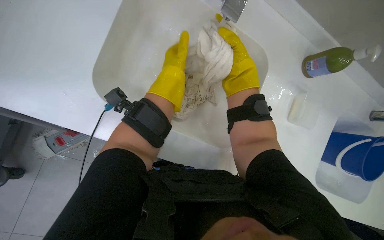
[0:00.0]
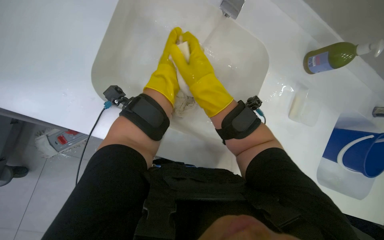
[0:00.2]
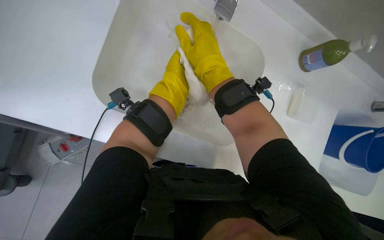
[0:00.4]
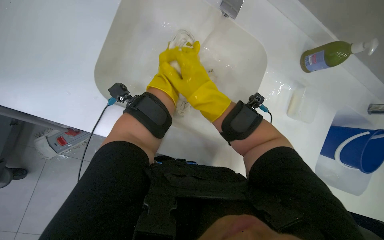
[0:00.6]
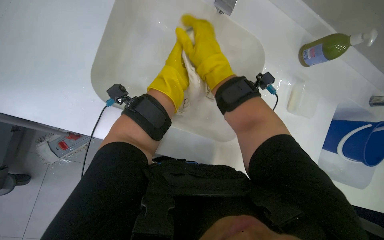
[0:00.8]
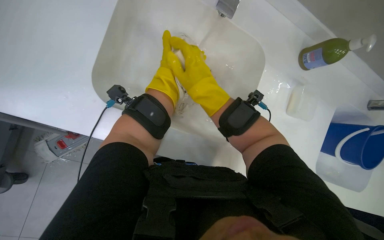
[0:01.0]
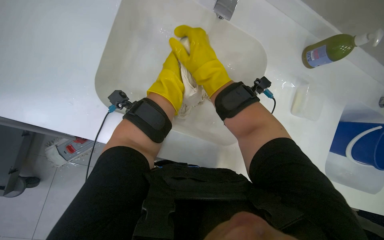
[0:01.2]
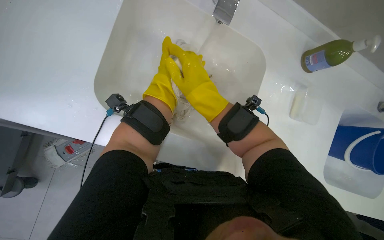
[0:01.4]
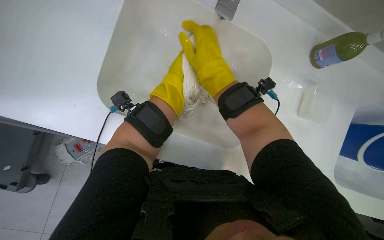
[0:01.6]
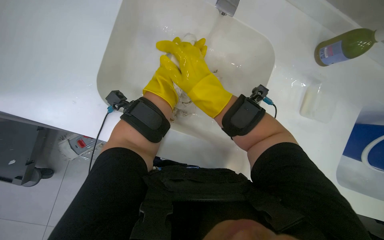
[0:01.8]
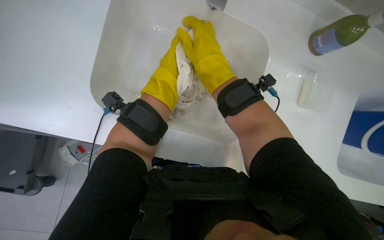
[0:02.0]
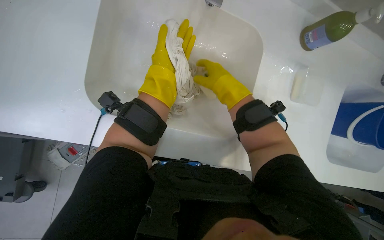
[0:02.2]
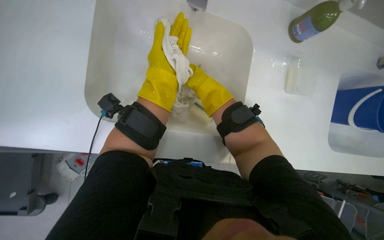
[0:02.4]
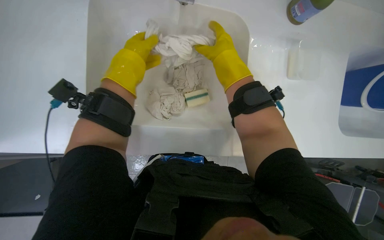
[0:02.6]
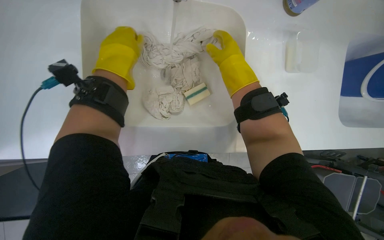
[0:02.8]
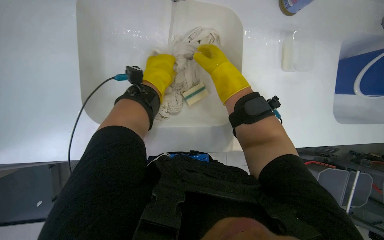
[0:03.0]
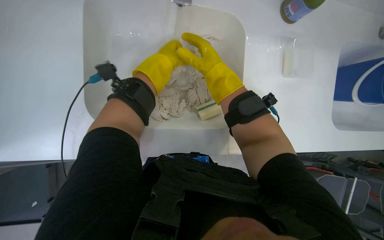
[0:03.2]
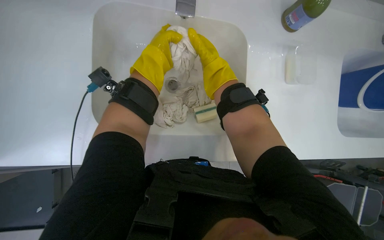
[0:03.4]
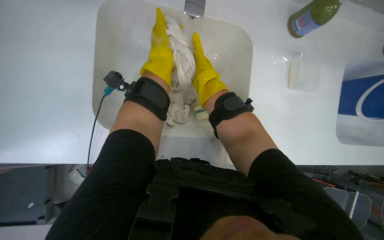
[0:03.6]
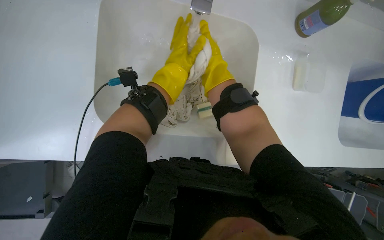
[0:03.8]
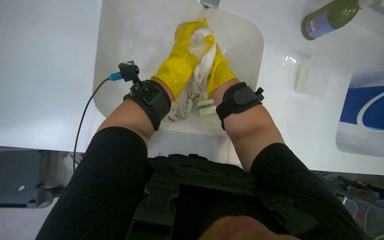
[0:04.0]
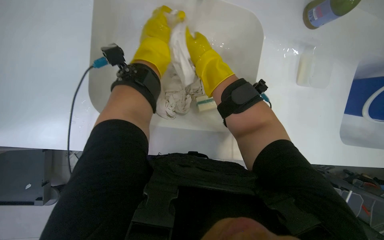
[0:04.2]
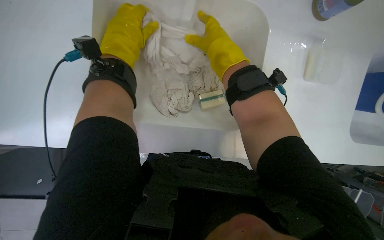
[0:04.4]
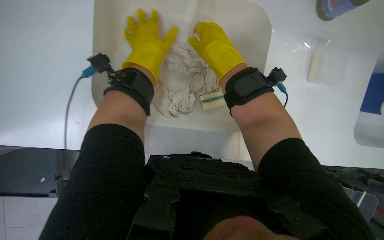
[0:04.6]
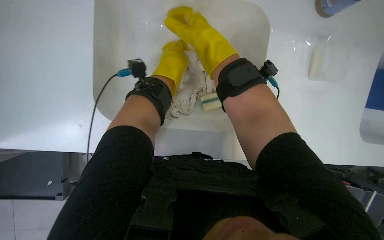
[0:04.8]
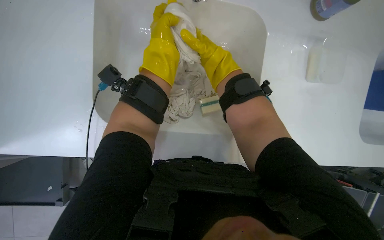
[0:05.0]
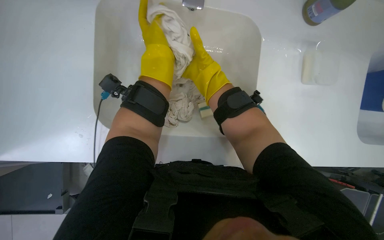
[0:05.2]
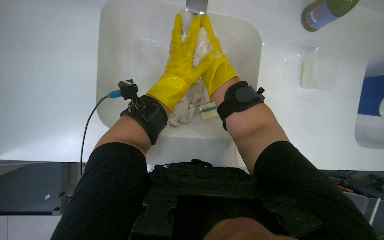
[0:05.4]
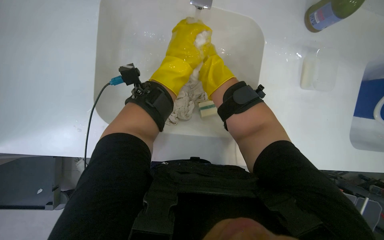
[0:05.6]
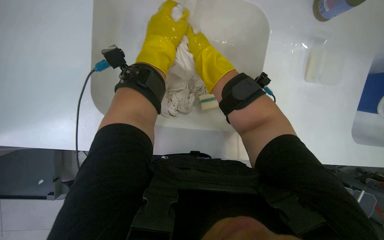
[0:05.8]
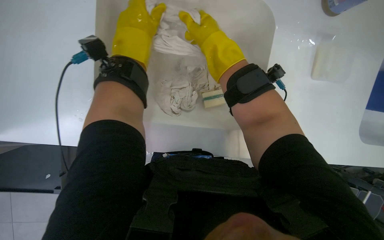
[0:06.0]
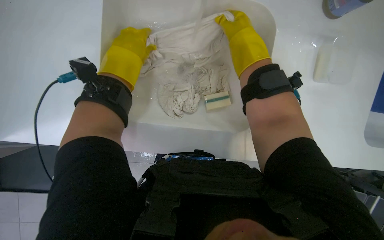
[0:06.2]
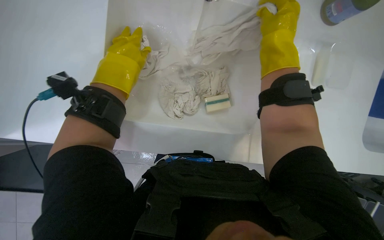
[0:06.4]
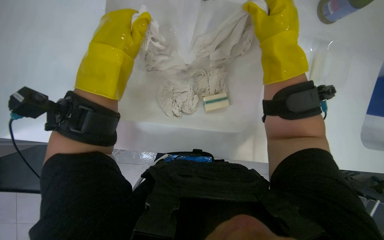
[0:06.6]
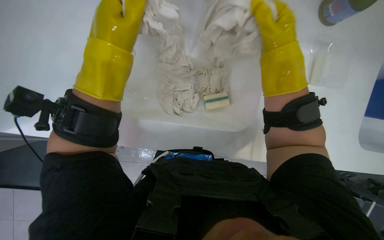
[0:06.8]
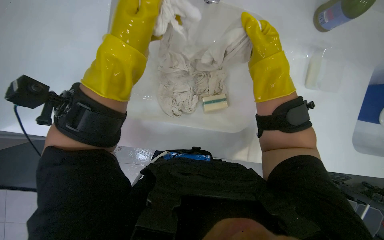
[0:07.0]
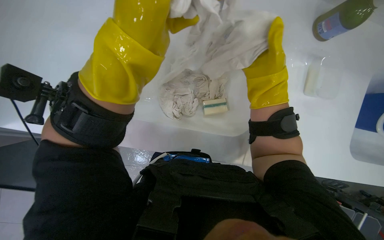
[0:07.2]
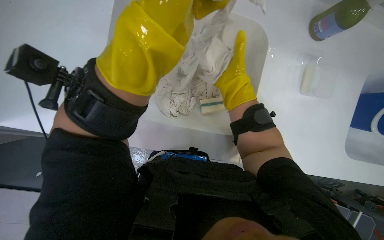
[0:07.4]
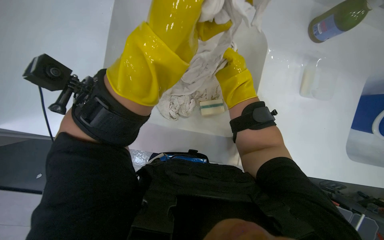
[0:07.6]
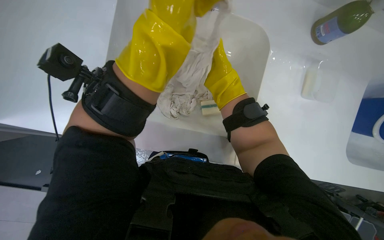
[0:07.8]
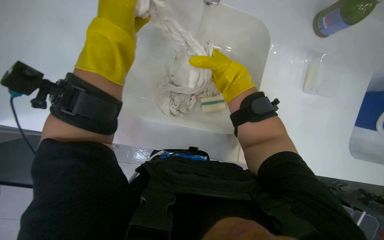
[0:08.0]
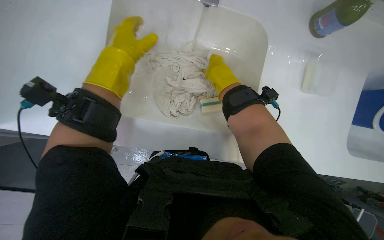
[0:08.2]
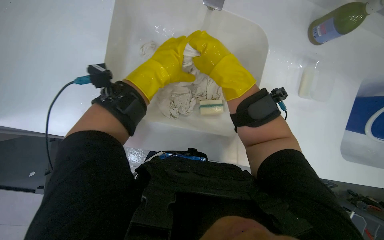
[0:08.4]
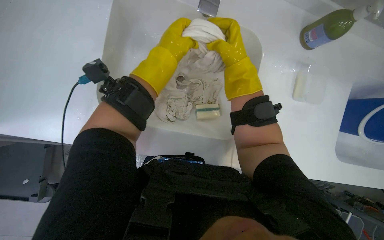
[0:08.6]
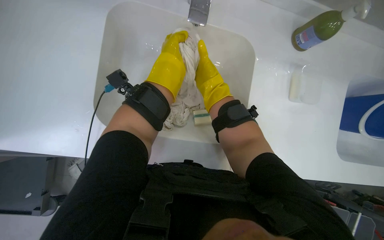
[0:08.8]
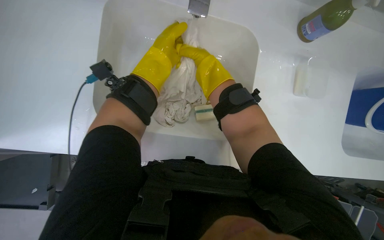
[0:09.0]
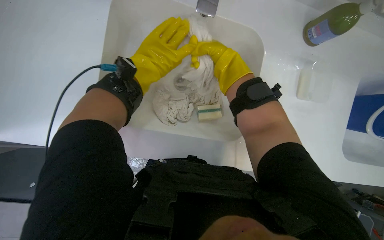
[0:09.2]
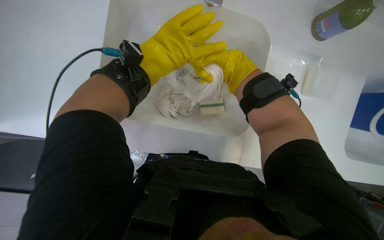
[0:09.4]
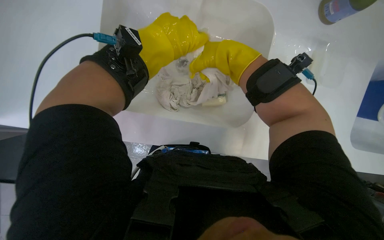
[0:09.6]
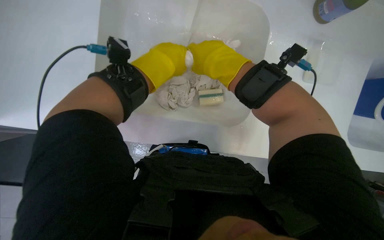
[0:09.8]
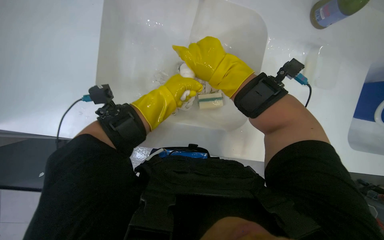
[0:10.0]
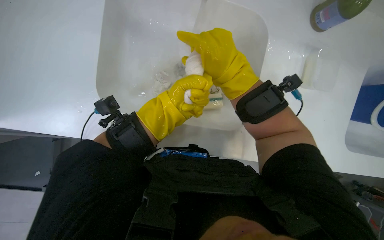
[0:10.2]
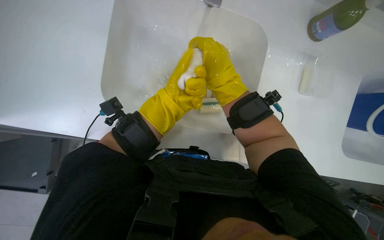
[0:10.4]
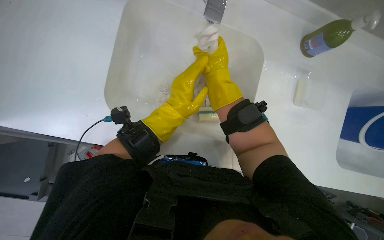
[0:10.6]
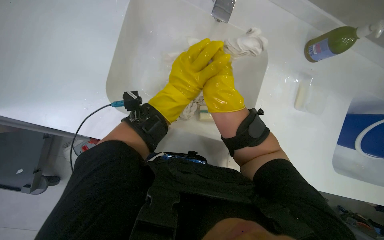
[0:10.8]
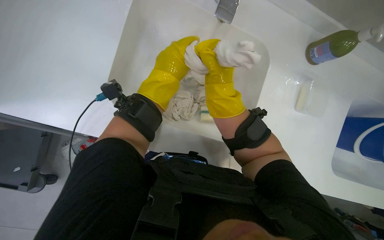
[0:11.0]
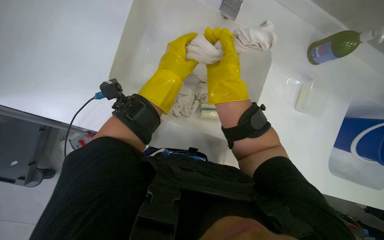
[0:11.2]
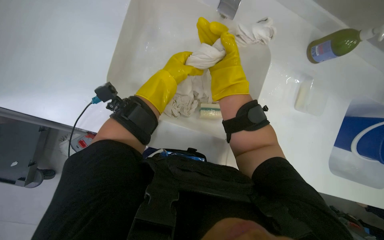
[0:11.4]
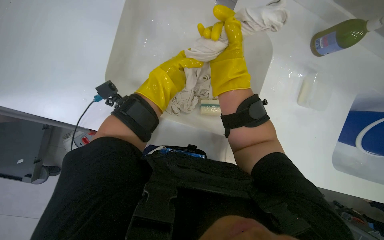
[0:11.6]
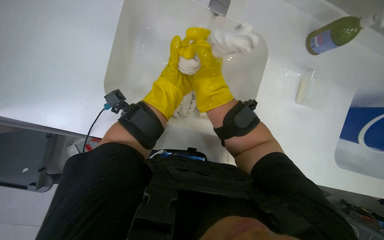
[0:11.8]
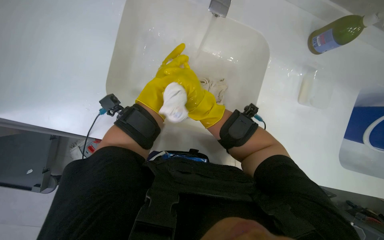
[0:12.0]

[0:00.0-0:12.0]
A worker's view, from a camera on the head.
Job: preparing cleaning supplies.
The whole recording: Washing cleaning cloths in sink. The worker washes a white cleaning cloth in the sink under running water.
0:01.6 to 0:03.0: The right hand travels to the right by some 10 cm.
0:04.4 to 0:06.0: The right hand moves approximately 10 cm farther from the camera and comes back.
0:06.0 to 0:07.6: The right hand travels nearer to the camera and back again, about 10 cm each way.
0:07.6 to 0:09.0: The left hand travels farther from the camera and up the picture by some 20 cm; the right hand heads farther from the camera, covering about 15 cm.
0:09.0 to 0:10.4: The camera pitches downward, by approximately 15 degrees. The left hand goes approximately 15 cm down the picture, and reaches about 15 cm nearer to the camera, then returns; the right hand travels nearer to the camera and down the picture by approximately 20 cm.

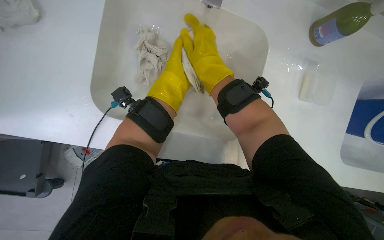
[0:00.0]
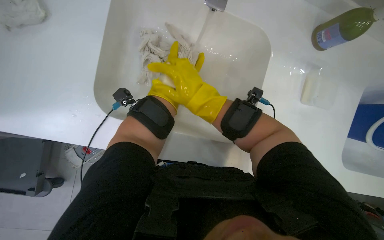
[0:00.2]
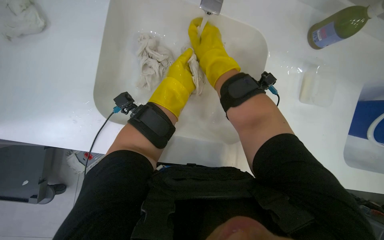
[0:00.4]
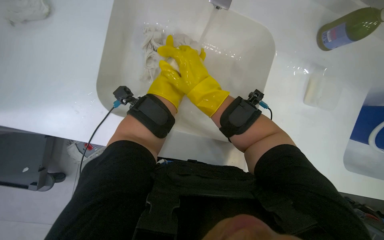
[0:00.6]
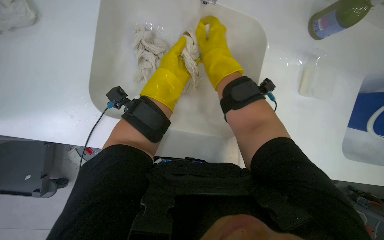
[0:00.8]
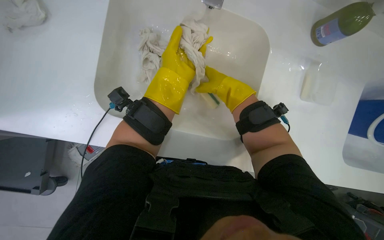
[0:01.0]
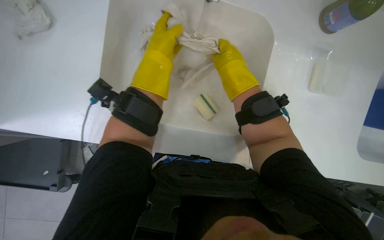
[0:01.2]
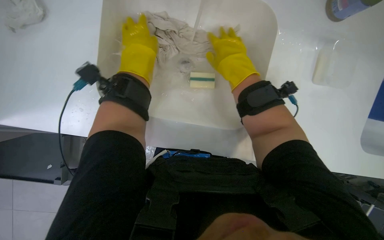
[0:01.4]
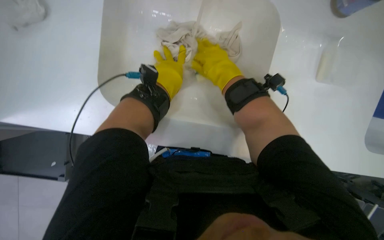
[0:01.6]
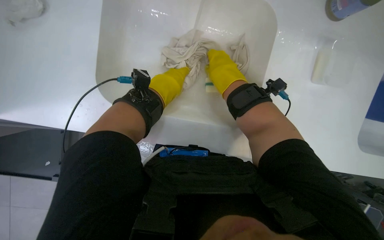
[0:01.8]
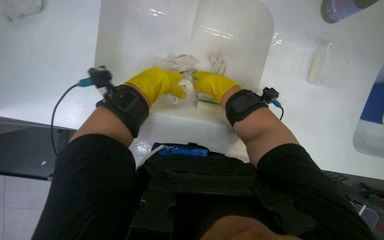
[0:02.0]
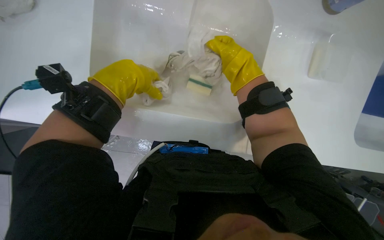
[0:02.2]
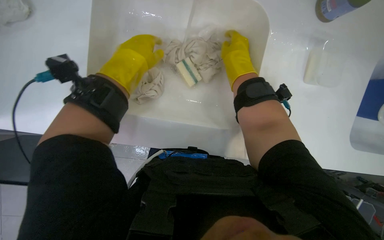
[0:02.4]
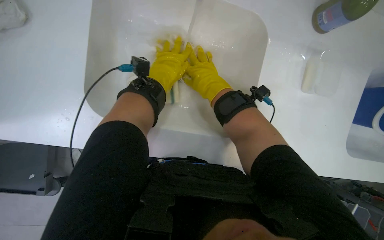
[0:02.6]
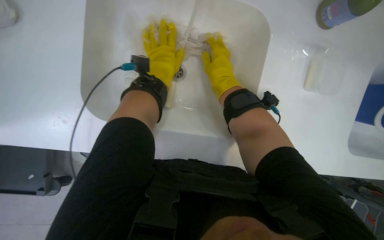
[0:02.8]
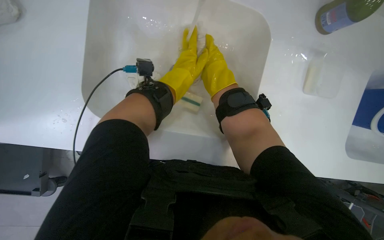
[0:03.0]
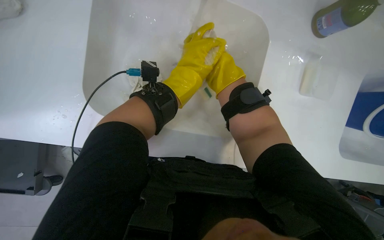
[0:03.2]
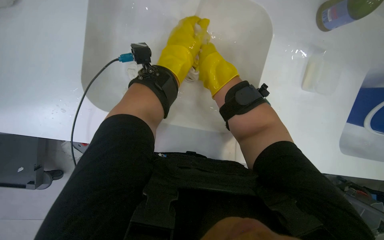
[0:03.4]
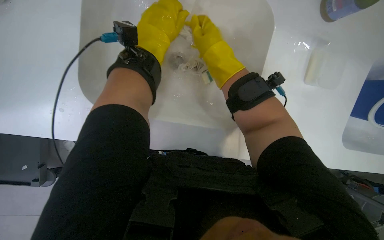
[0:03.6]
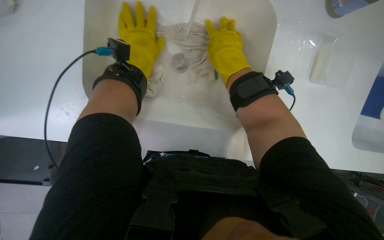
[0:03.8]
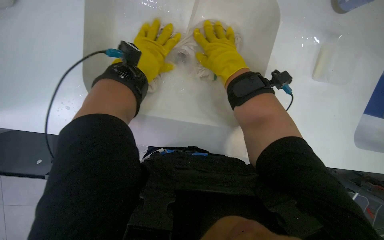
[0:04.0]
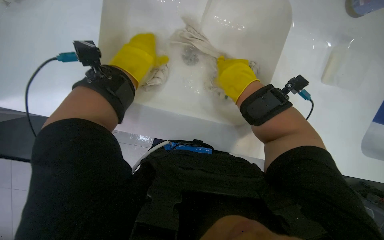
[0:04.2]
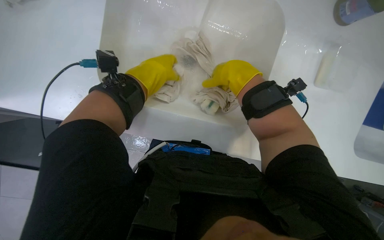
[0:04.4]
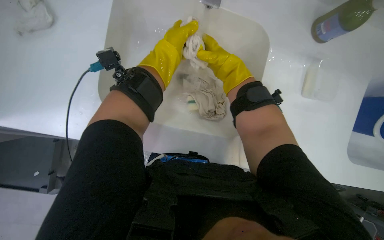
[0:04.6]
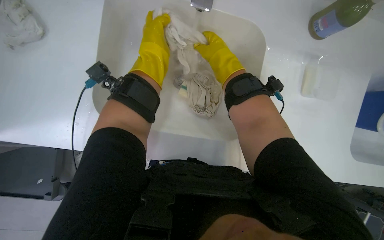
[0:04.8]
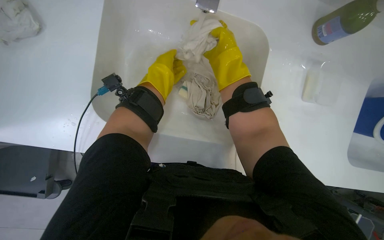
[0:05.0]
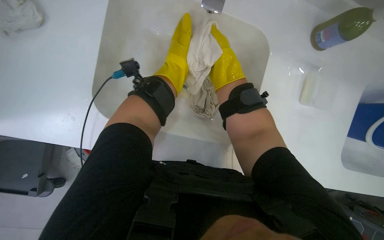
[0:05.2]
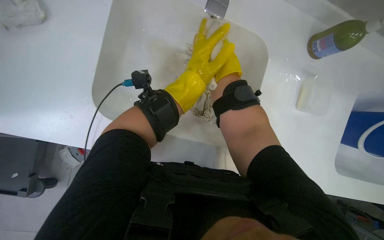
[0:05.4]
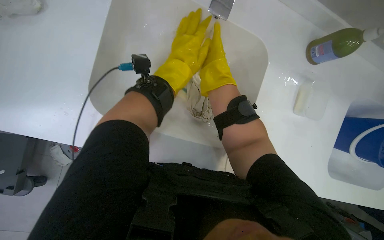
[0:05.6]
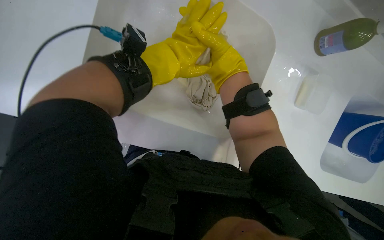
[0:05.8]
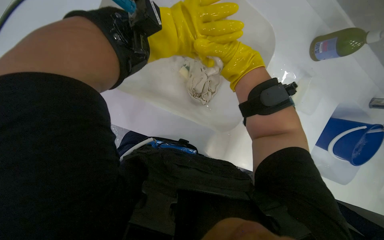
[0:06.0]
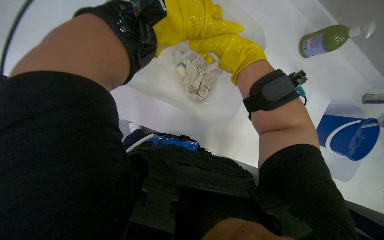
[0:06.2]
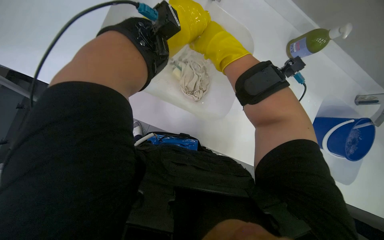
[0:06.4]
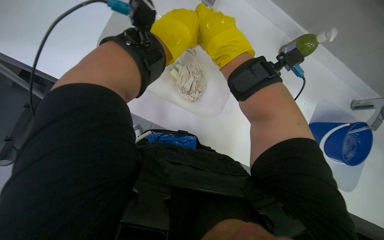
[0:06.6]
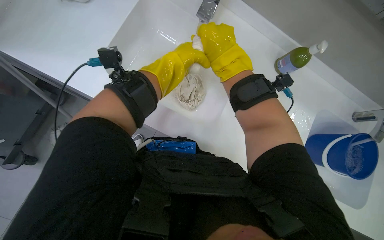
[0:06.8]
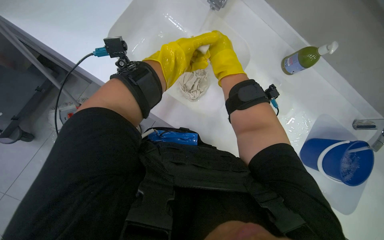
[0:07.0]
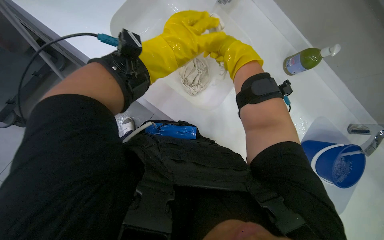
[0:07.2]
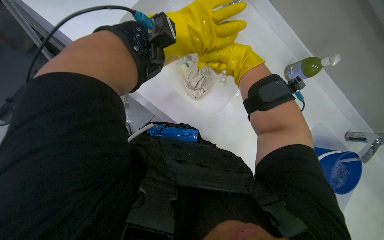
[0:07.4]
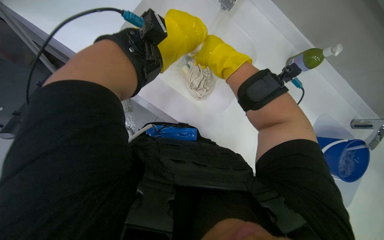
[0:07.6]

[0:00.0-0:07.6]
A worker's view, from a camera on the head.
Job: preparing cleaning supplies.
The whole recording: Washing cleaning cloths in sink. The worker washes a white cleaning cloth in the sink under running water.
0:01.6 to 0:03.0: The left hand travels nearer to the camera and back again, about 10 cm each way.
0:03.0 to 0:04.6: The left hand travels to the left and back again, roughly 15 cm each way.
